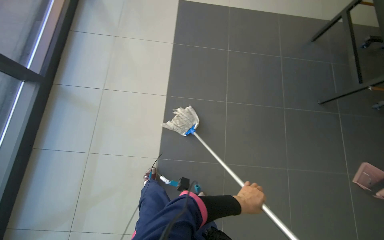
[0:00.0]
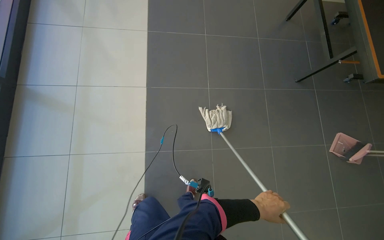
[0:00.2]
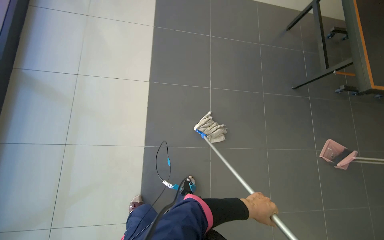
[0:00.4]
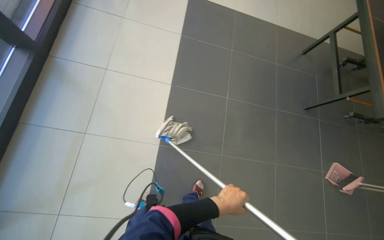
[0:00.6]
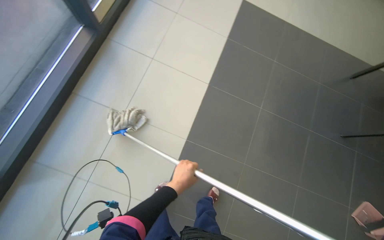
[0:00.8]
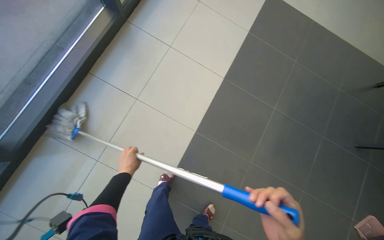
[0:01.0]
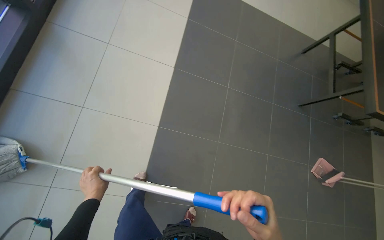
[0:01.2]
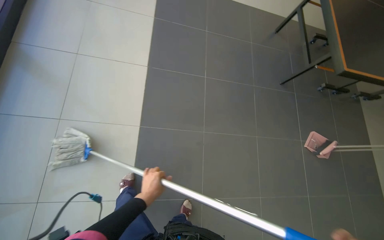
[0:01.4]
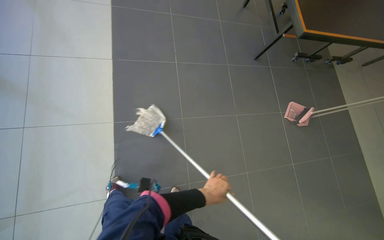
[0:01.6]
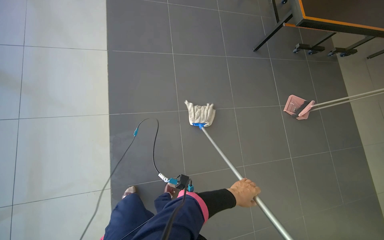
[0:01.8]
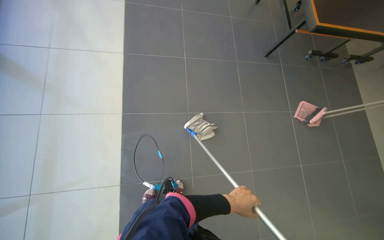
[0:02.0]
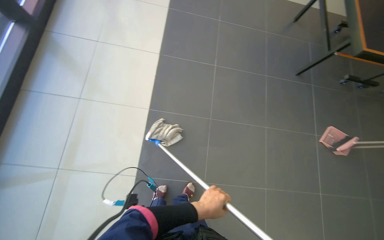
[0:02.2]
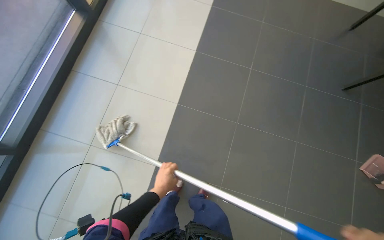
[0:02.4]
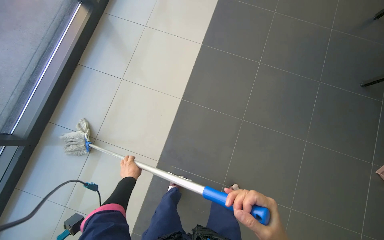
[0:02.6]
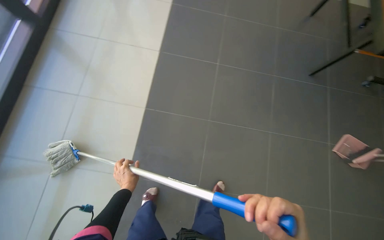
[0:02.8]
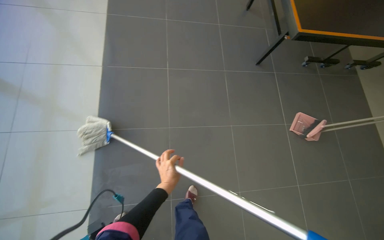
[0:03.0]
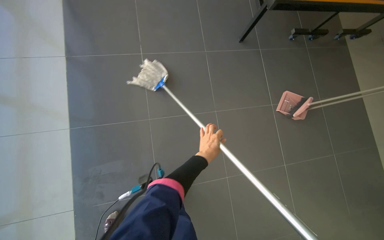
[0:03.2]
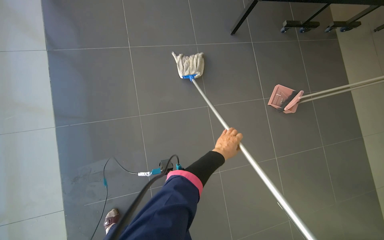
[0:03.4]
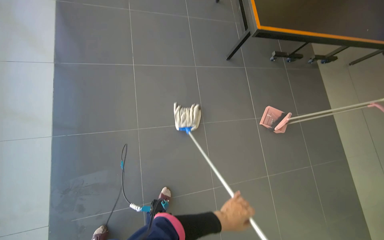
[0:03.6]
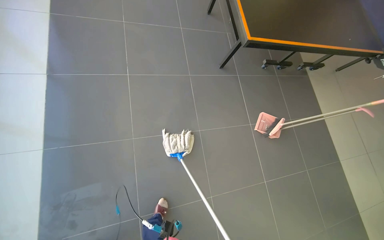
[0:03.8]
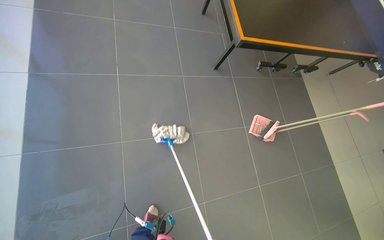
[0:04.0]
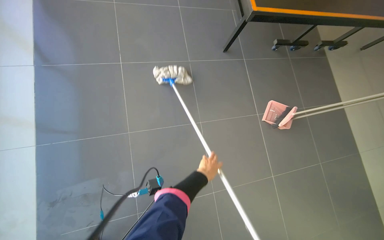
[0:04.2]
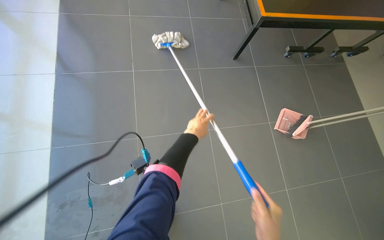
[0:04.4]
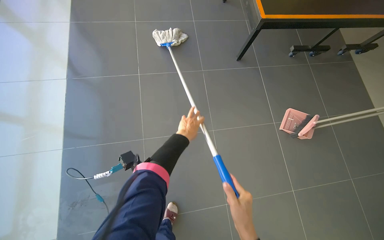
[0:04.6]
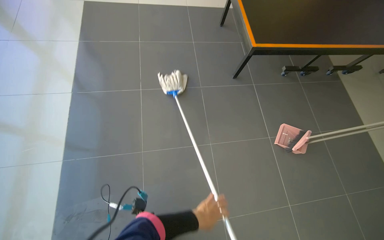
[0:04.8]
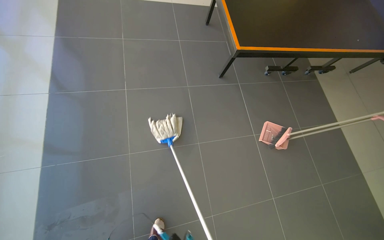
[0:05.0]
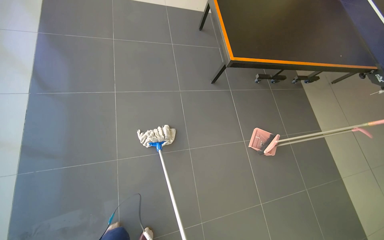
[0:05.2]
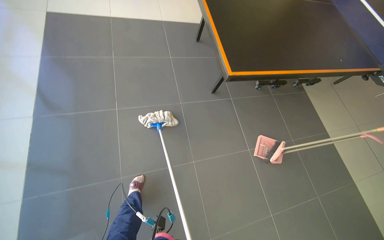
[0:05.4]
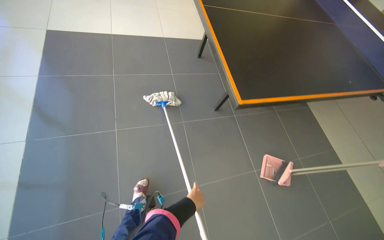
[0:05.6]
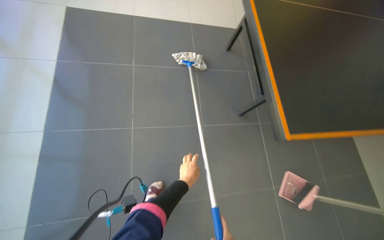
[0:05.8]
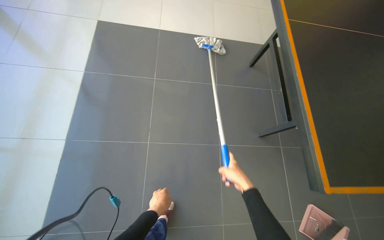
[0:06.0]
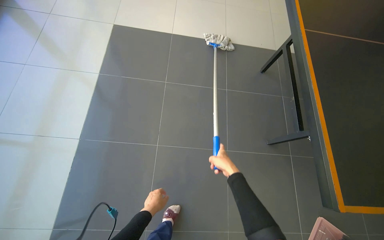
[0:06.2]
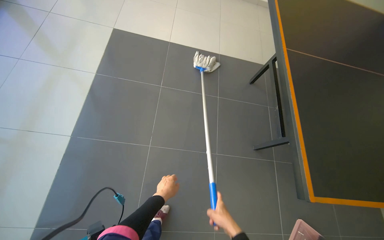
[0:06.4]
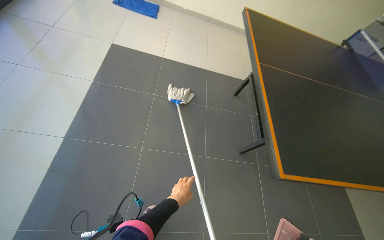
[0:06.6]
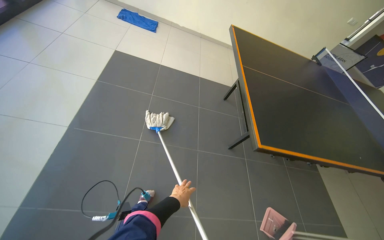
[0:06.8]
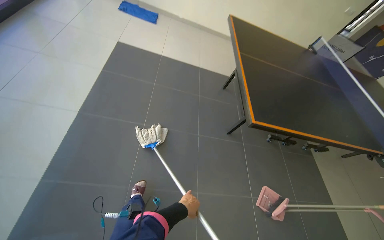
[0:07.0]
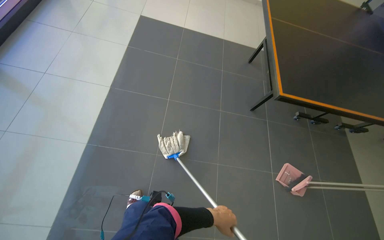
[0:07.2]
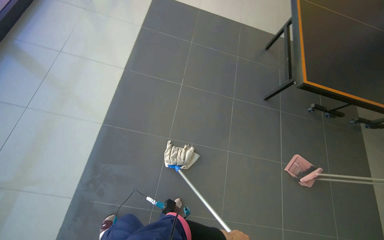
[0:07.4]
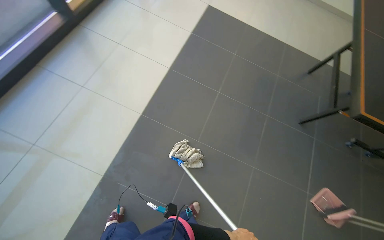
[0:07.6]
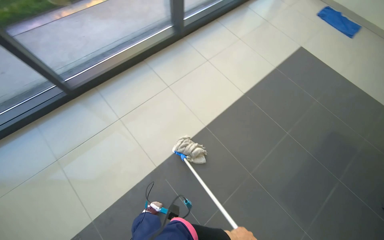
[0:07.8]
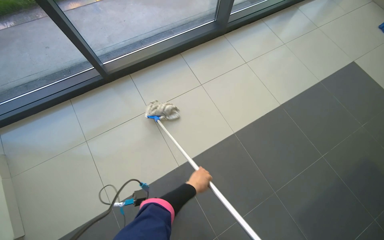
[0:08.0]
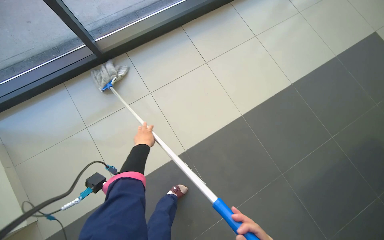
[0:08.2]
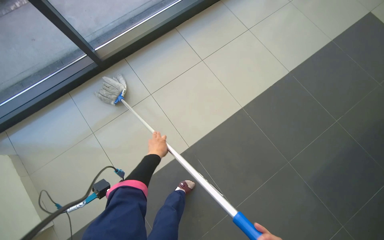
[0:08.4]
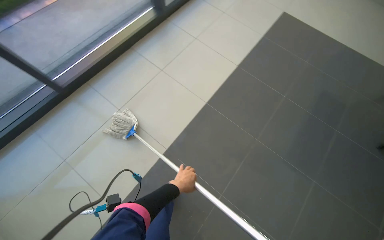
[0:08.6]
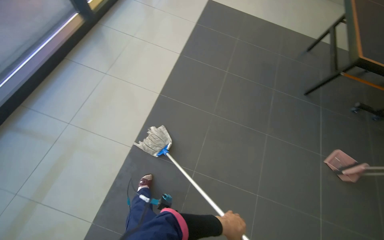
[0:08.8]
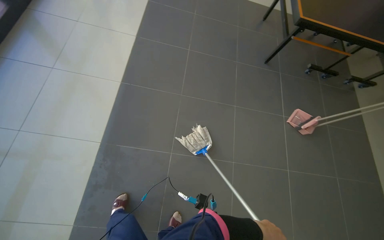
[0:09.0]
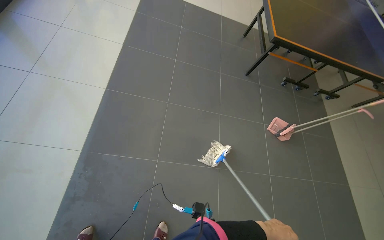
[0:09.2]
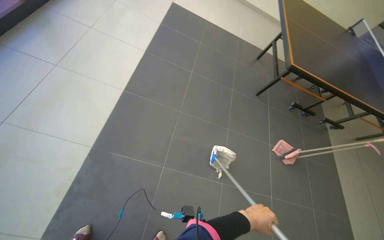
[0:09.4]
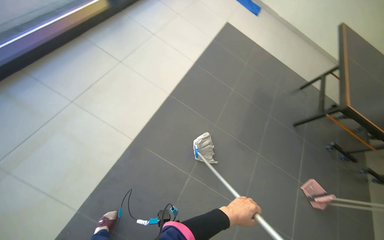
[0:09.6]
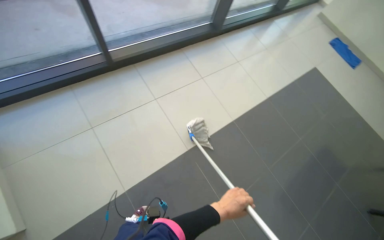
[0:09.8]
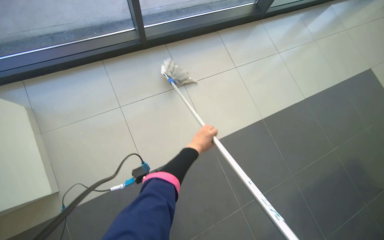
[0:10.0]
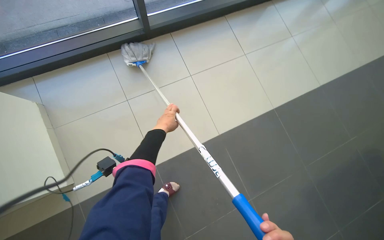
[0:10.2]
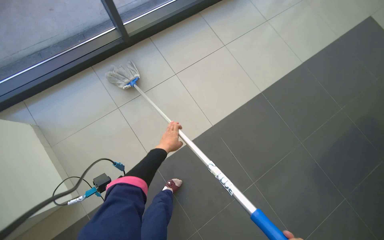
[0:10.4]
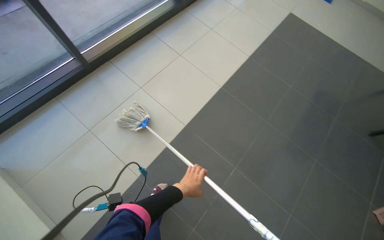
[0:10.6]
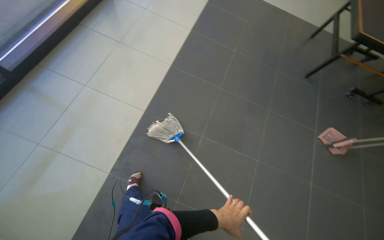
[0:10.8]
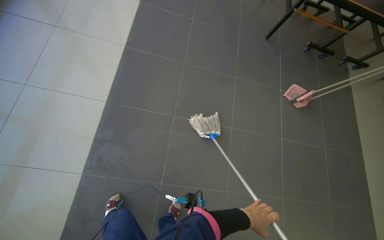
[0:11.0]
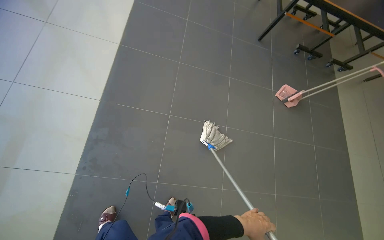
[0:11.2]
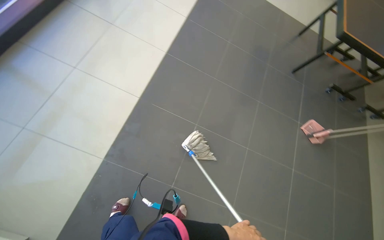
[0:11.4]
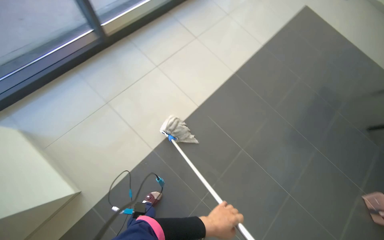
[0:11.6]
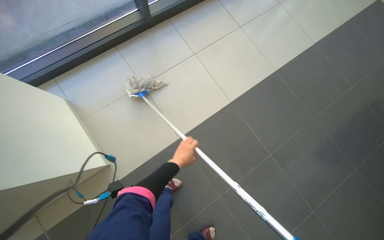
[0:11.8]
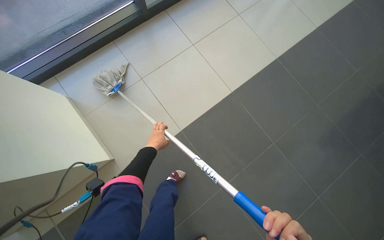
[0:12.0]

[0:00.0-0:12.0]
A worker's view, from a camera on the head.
Job: mopping floor.
The whole recording: Mopping tiled floor. The worker mops the tiled floor near the windows with a mop.
0:01.6 to 0:03.0: The wearer looks about 20 degrees further to the left. The left hand moves left and right over about 40 cm, changing direction 2 times.
0:03.0 to 0:04.4: The left hand moves up and down the picture over approximately 35 cm, changing direction 2 times.
0:04.4 to 0:06.0: The camera travels some 40 cm.
0:06.0 to 0:07.6: The head travels roughly 80 cm.
0:09.0 to 0:10.4: The camera is carried roughly 60 cm. The wearer looks about 45 degrees further to the left.

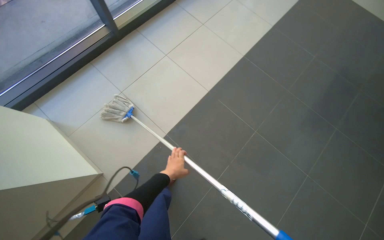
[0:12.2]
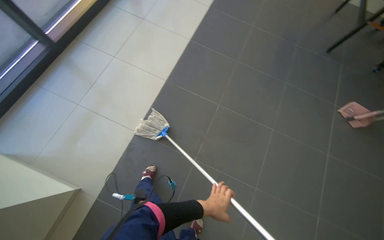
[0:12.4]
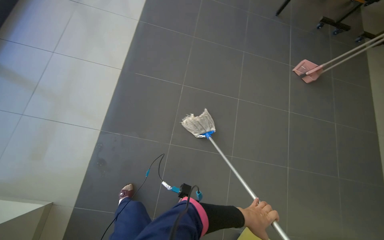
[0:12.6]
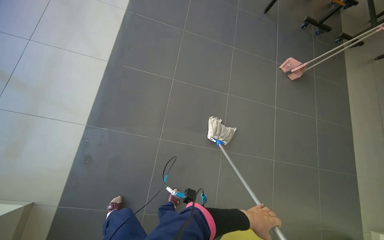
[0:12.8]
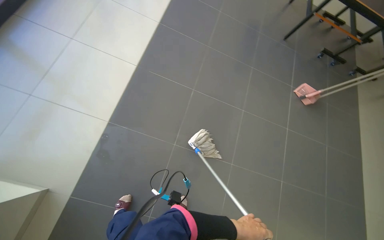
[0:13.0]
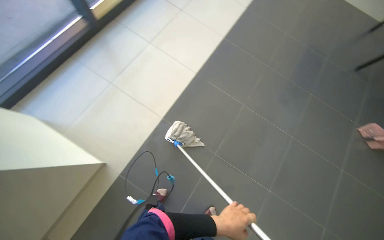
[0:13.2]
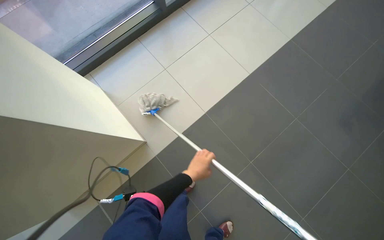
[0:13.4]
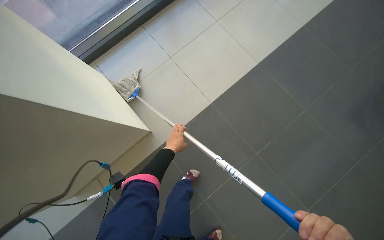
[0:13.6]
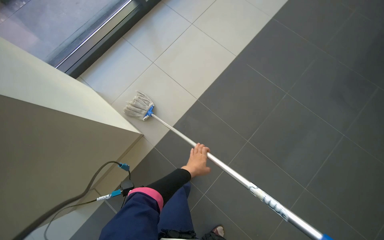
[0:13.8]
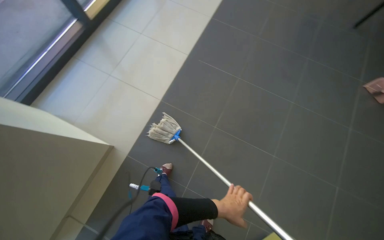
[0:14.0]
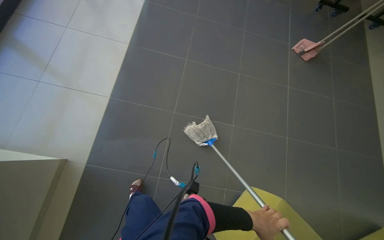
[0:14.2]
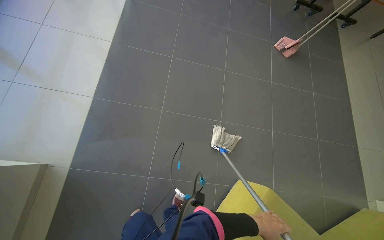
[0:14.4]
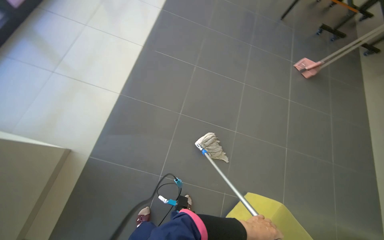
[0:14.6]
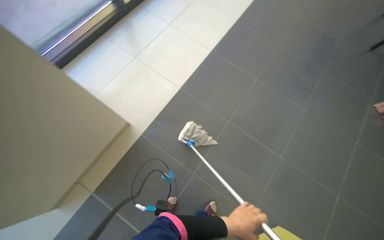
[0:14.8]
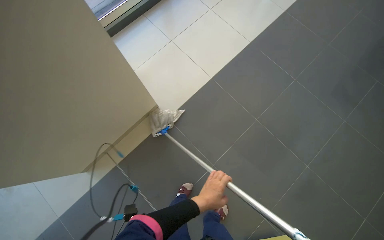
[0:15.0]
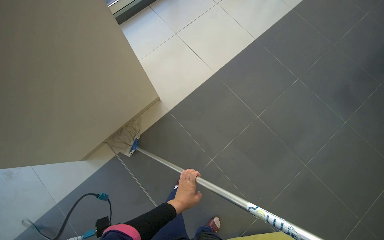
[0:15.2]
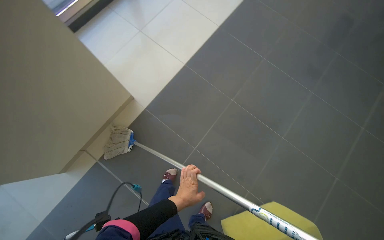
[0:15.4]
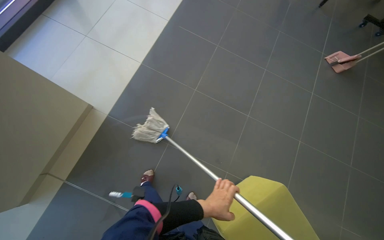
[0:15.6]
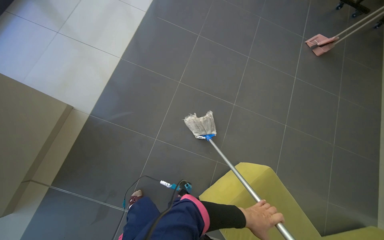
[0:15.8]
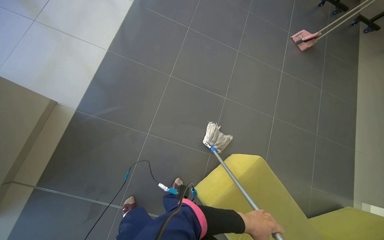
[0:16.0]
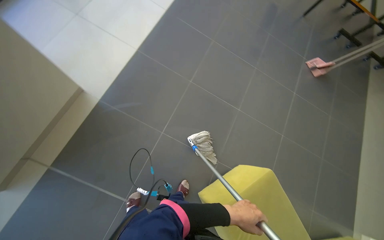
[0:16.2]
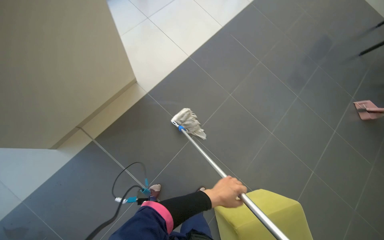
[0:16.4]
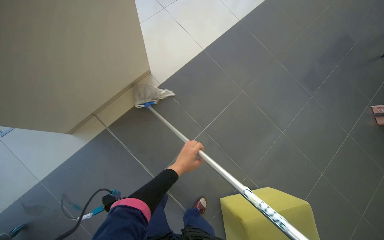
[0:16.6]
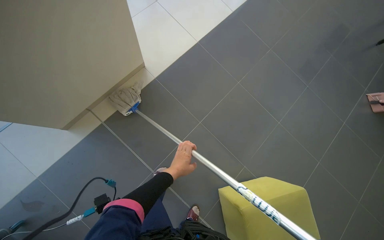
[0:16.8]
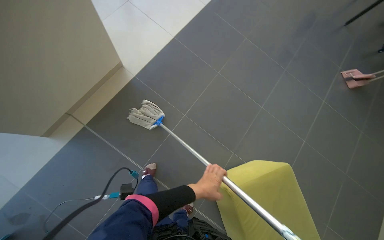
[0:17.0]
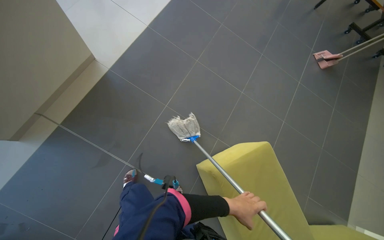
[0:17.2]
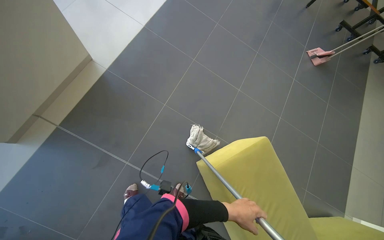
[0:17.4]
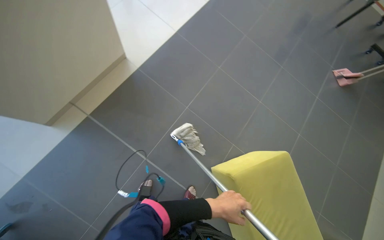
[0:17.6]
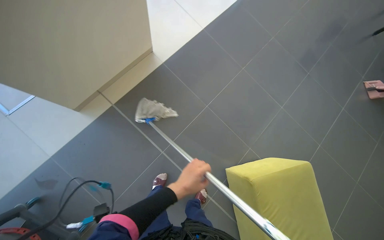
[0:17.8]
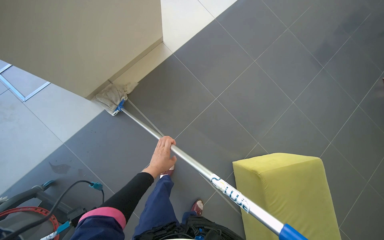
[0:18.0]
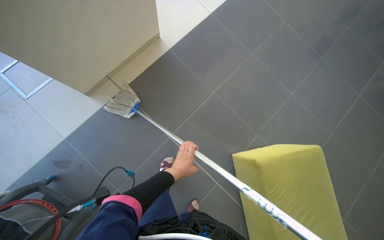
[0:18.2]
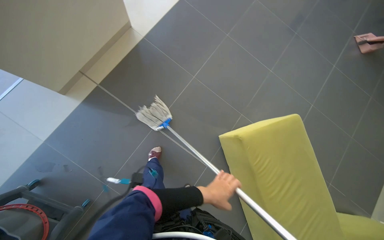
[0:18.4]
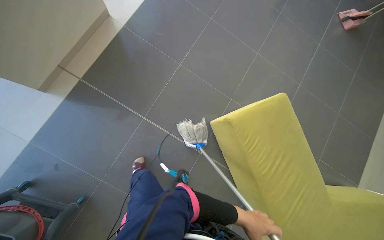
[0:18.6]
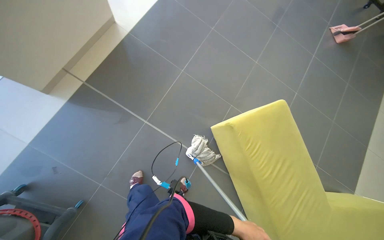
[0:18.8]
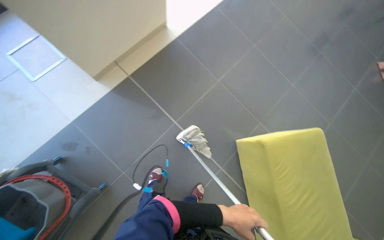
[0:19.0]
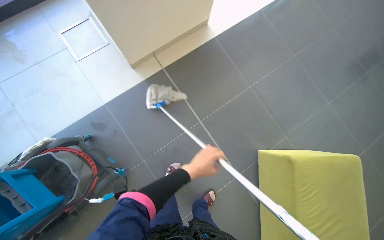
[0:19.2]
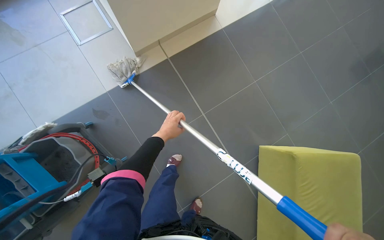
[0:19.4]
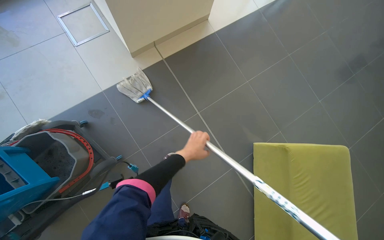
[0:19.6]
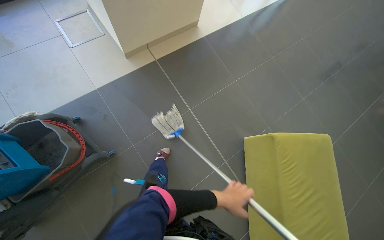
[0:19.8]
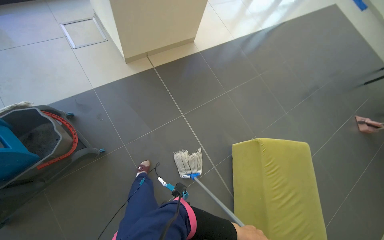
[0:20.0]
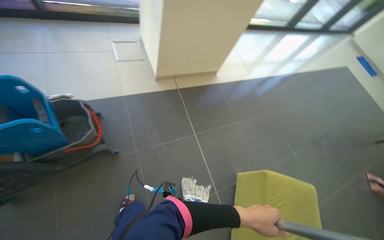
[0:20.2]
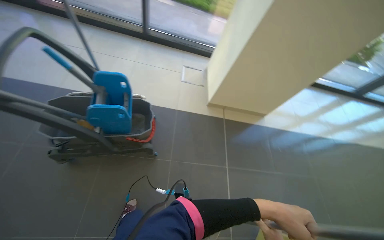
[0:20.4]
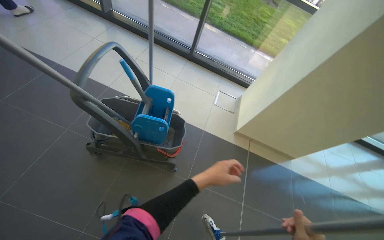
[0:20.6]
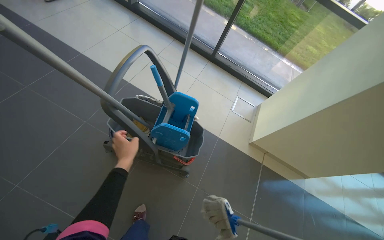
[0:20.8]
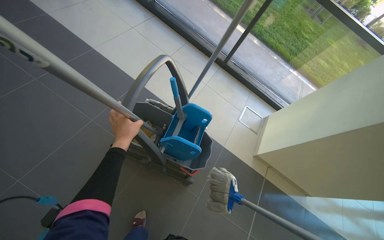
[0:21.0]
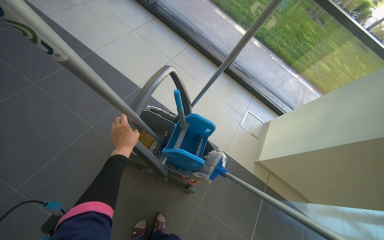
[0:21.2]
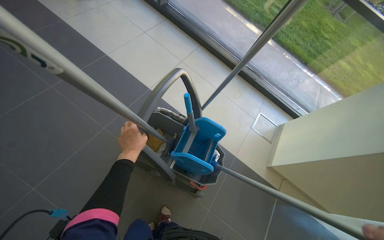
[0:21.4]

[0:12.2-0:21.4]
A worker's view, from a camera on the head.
Job: mopping floor.
The whole recording: Mopping tiled floor. The worker mops the tiled floor near the windows with a mop.
0:15.2 to 0:16.8: The camera travels some 40 cm.
0:16.8 to 0:18.4: The left hand swings left and right, some 30 cm each way, with 2 reversals.
0:18.4 to 0:19.8: The left hand goes left and right, roughly 30 cm each way, reversing 2 times.
0:19.8 to 0:21.4: The head travels roughly 80 cm. The wearer's head swings some 65 degrees to the left. The wearer looks some 30 degrees further upward.
